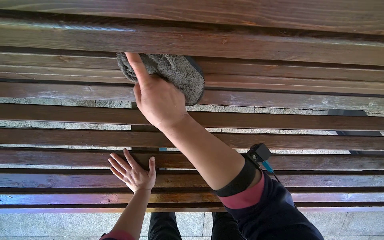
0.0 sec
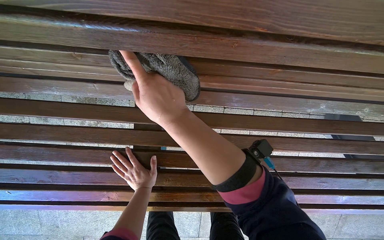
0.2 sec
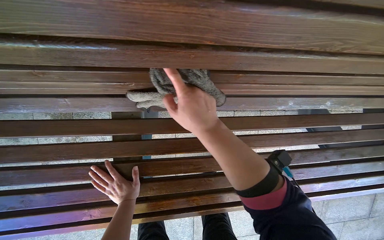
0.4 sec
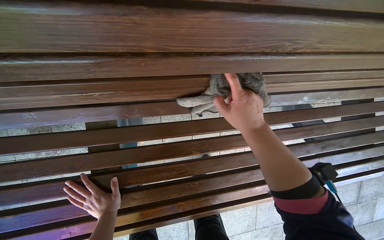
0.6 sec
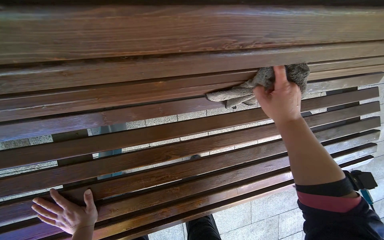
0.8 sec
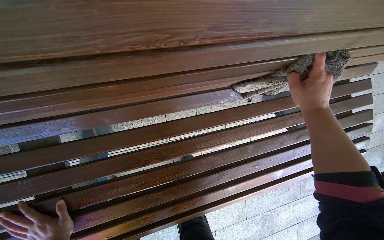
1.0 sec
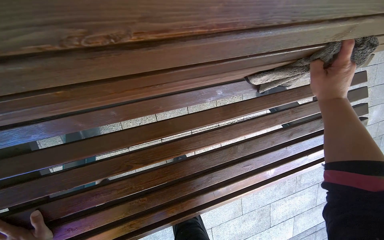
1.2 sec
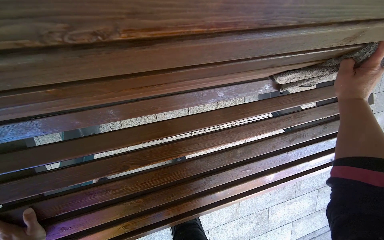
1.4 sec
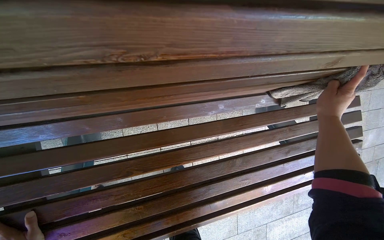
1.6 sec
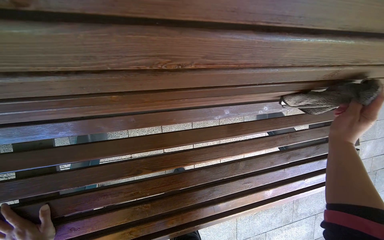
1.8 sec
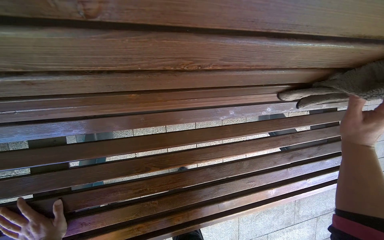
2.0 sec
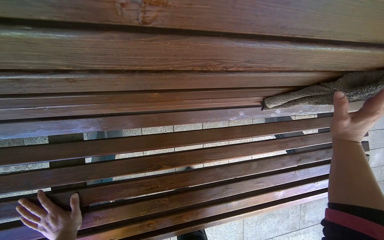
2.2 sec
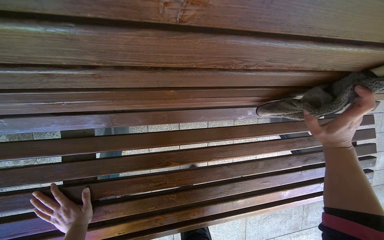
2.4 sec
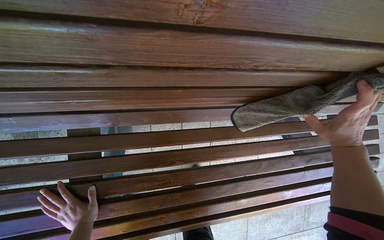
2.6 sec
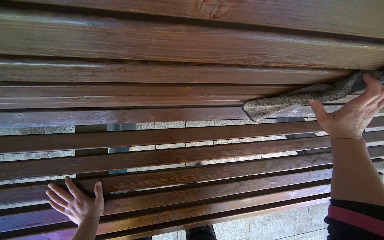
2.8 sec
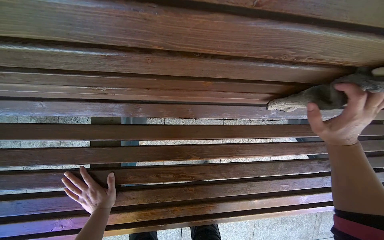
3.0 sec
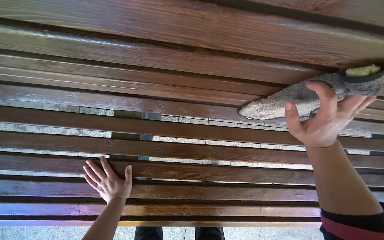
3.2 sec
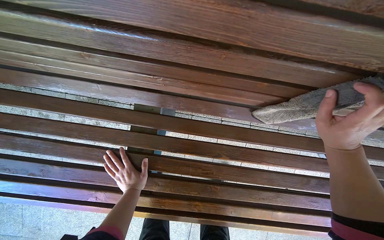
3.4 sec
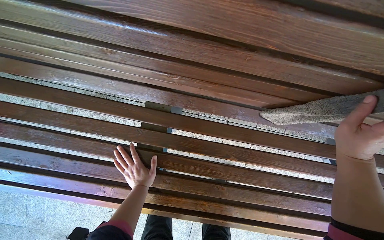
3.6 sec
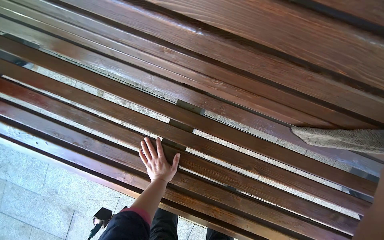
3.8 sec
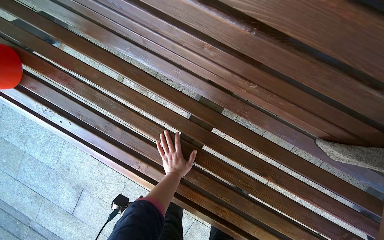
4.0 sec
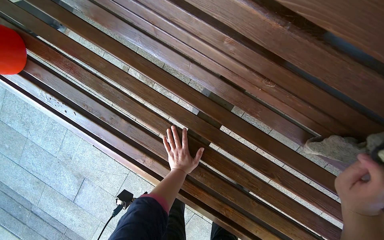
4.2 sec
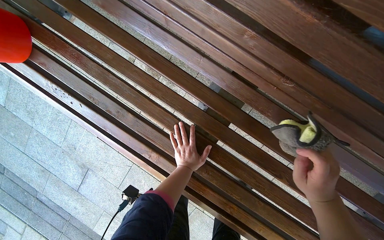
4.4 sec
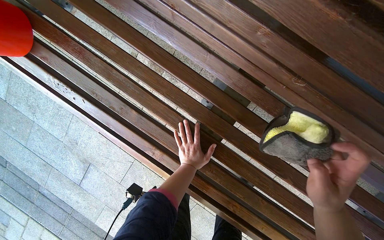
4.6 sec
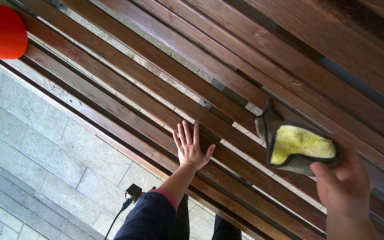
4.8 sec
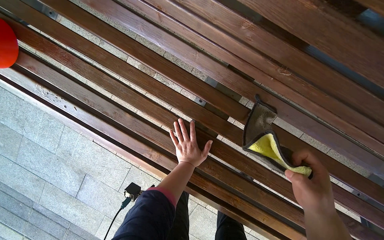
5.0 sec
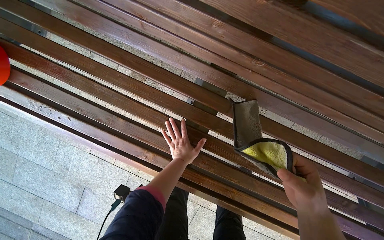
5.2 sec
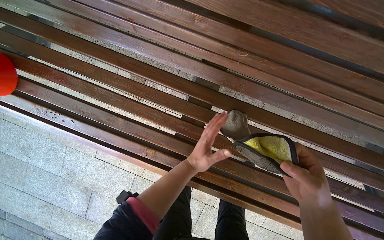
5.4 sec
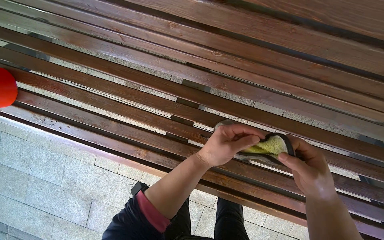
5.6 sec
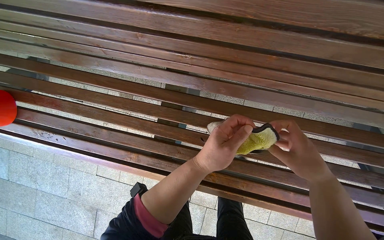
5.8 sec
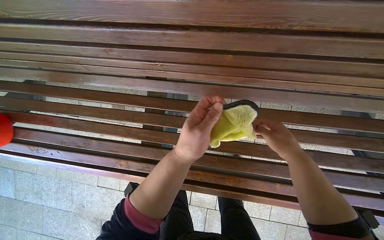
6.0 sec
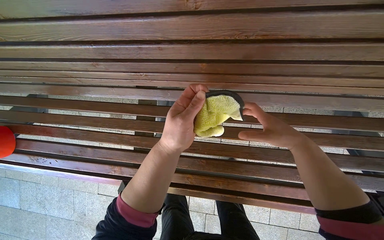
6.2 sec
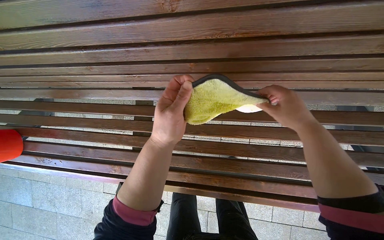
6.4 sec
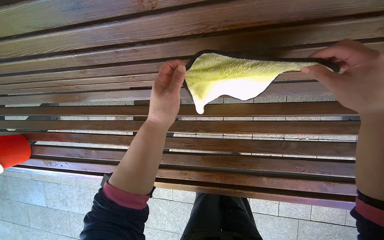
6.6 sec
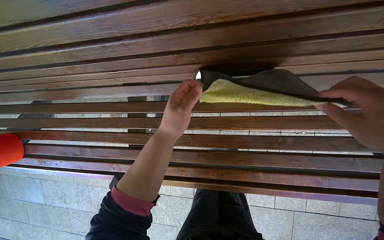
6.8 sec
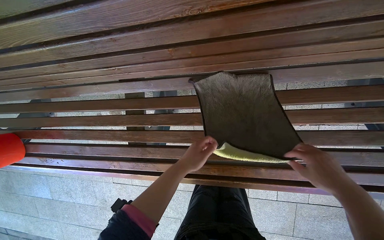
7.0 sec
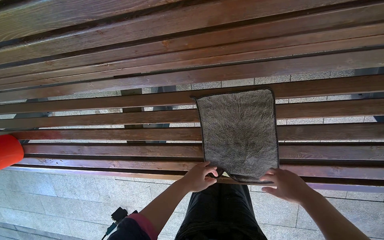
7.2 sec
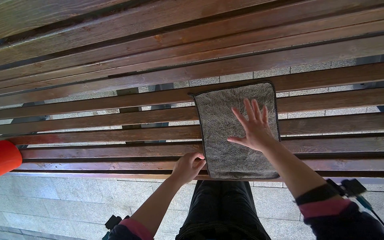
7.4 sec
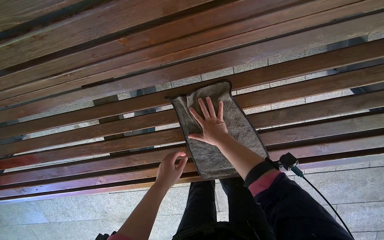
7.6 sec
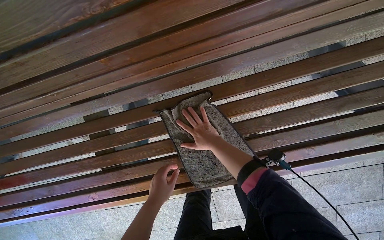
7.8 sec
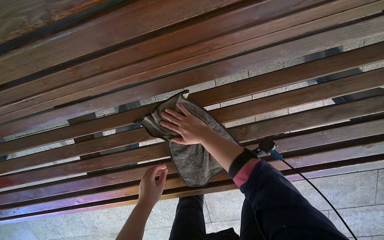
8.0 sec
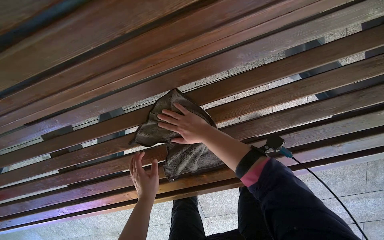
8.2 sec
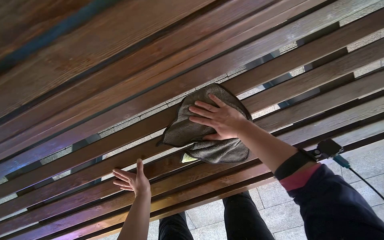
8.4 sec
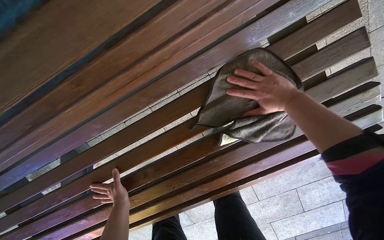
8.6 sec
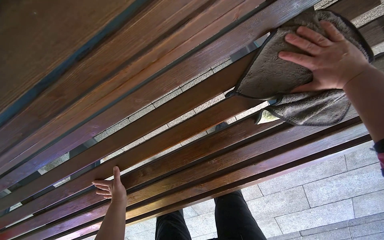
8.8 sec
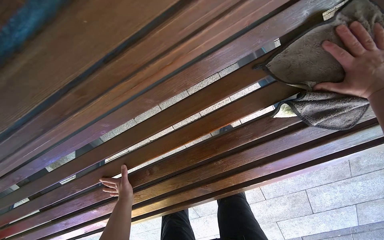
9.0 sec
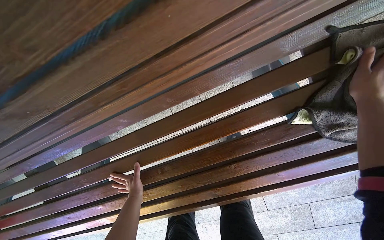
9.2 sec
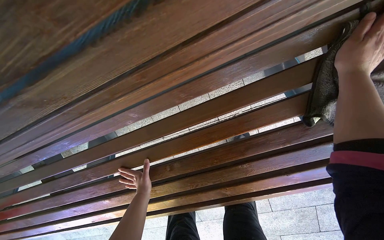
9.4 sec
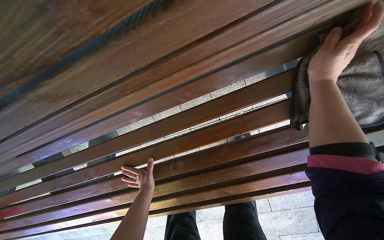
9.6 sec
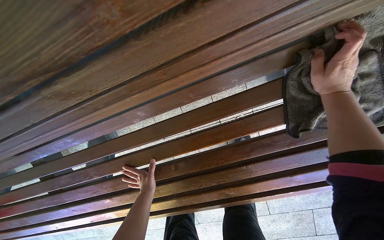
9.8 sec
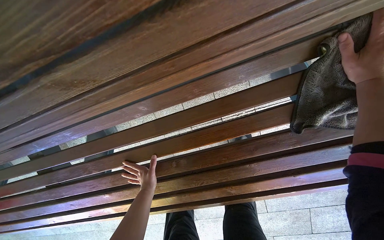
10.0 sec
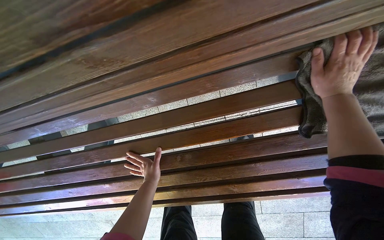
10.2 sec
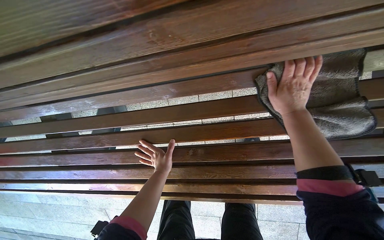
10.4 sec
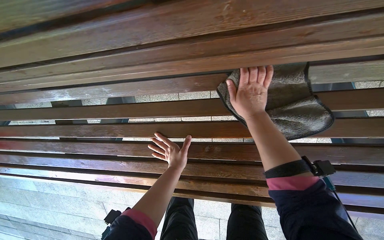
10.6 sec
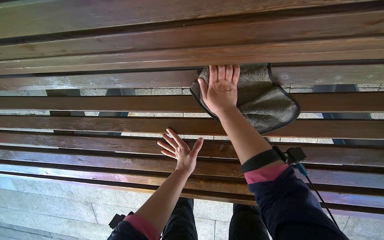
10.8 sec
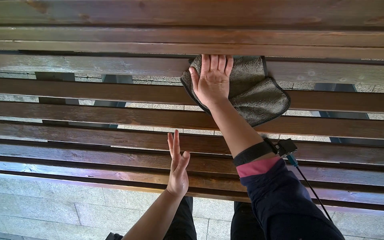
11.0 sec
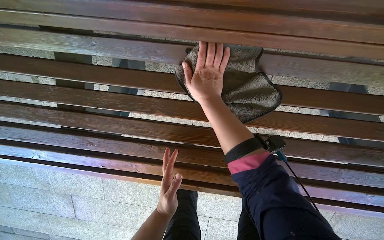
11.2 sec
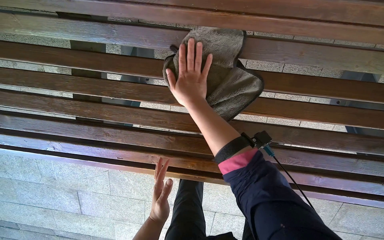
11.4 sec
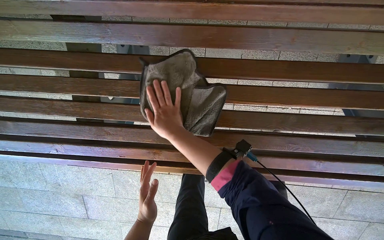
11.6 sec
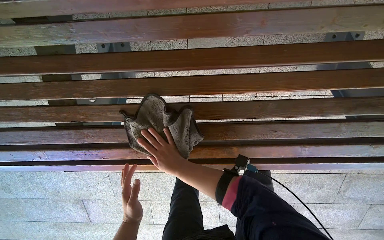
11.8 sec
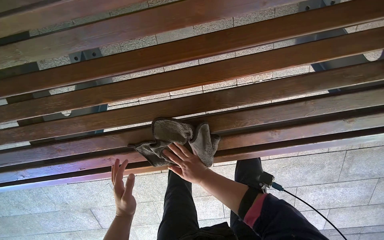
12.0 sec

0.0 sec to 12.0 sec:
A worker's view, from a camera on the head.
Job: wiping surfaces.
The whole recording: Cleaning wooden bench. The worker cleans the wooden bench with a cloth and a bucket of water.
0.0 sec to 1.6 sec: The wearer's head swings about 15 degrees to the right. The right hand travels to the right by some 70 cm.
1.6 sec to 3.0 sec: The right hand travels to the left and nearer to the camera by roughly 25 cm.
3.0 sec to 4.4 sec: The wearer's head swings roughly 35 degrees to the left.
4.4 sec to 6.0 sec: The scene turns about 25 degrees counterclockwise in the picture. The left hand goes roughly 30 cm nearer to the camera.
6.0 sec to 7.6 sec: The left hand is displaced farther from the camera and down the picture by approximately 15 cm.
10.4 sec to 12.0 sec: The right hand shifts about 60 cm to the left and down the picture. Meanwhile the left hand heads to the left and down the picture, covering about 35 cm.

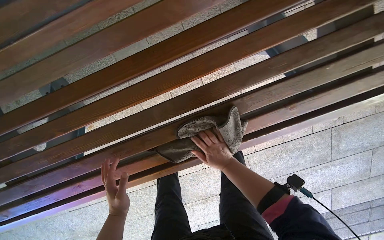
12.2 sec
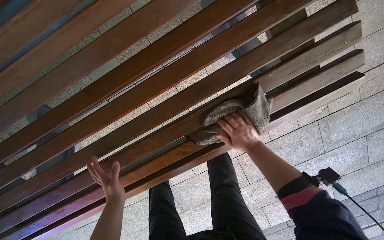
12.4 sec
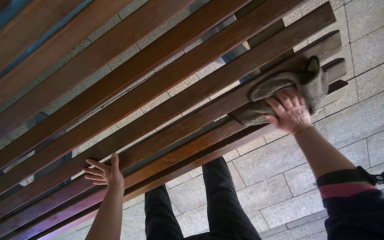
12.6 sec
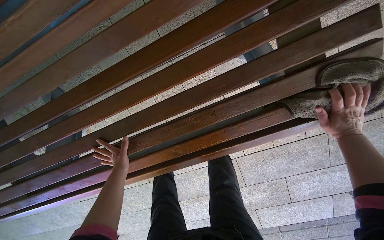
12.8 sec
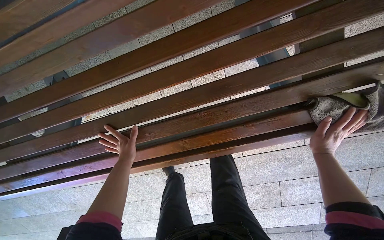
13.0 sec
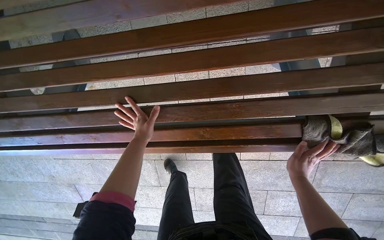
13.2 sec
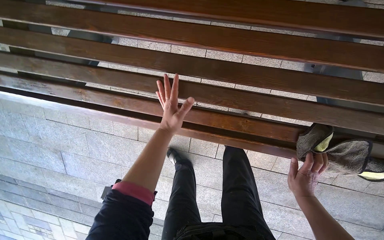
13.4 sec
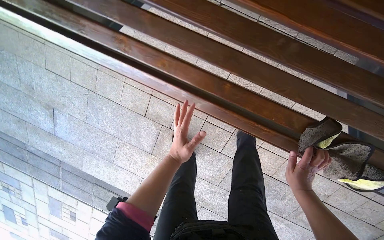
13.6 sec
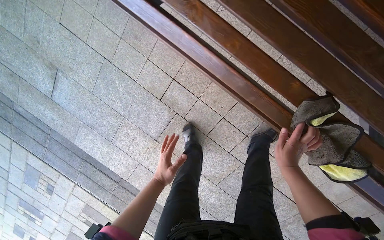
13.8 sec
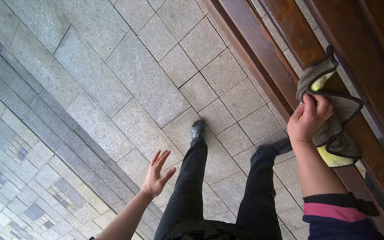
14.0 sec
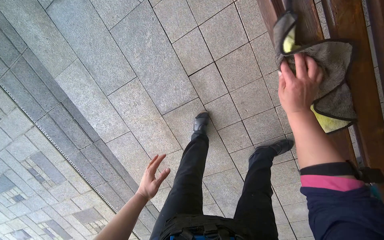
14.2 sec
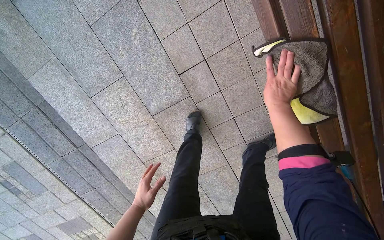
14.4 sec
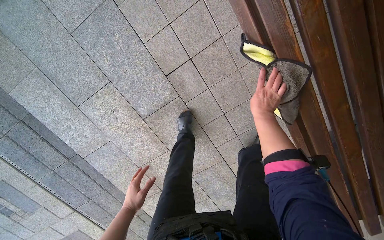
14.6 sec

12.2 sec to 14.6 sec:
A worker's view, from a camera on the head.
Job: wiping surfaces.
The whole recording: Cleaning wooden bench. The worker cleans the wooden bench with a cloth and a bucket of water.
12.2 sec to 13.4 sec: The right hand shifts about 40 cm to the right, while the left hand shifts approximately 30 cm up the picture and to the right.
13.4 sec to 14.6 sec: The camera is carried roughly 60 cm. The camera sweeps to the right, by approximately 25 degrees. The scene rotates clockwise by some 35 degrees.

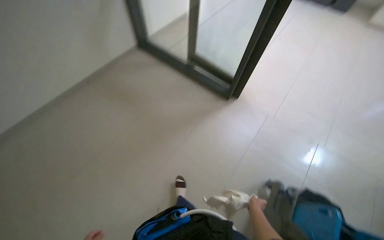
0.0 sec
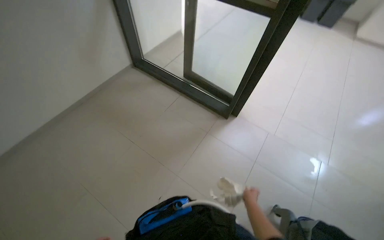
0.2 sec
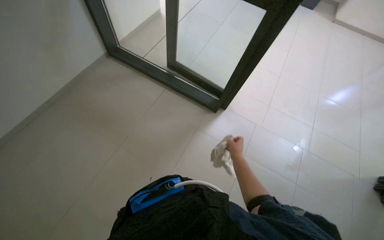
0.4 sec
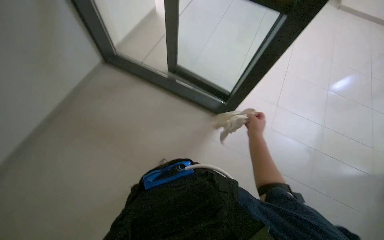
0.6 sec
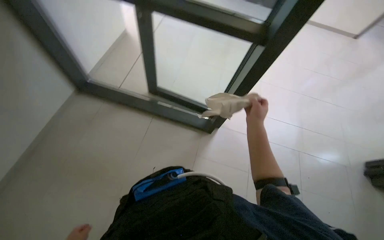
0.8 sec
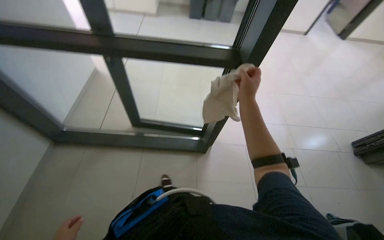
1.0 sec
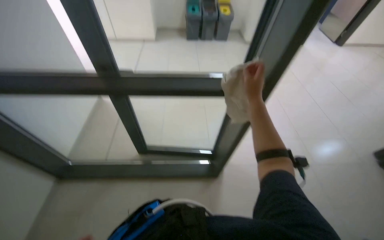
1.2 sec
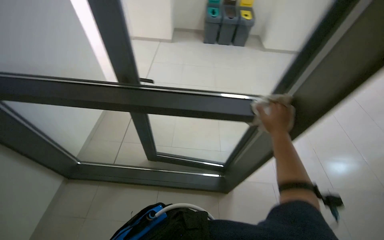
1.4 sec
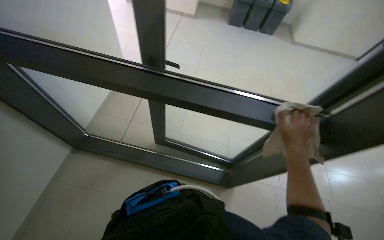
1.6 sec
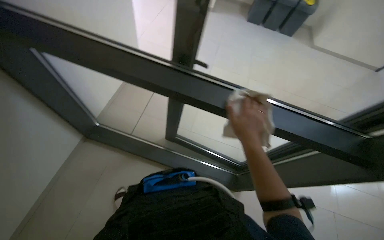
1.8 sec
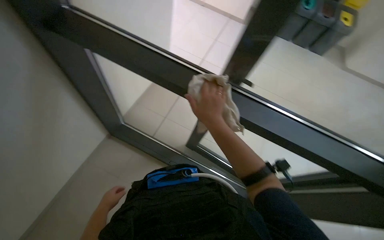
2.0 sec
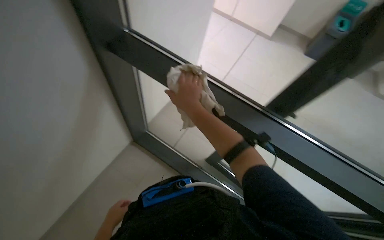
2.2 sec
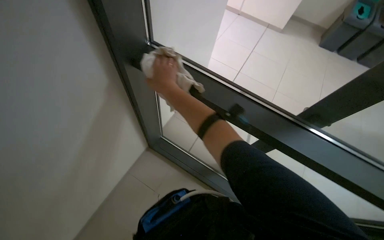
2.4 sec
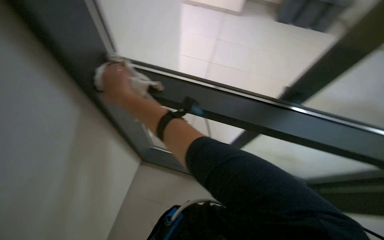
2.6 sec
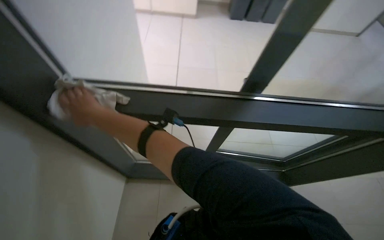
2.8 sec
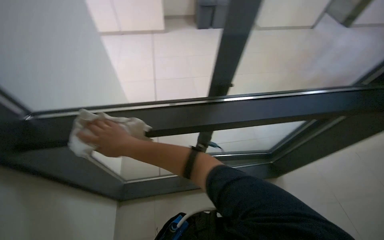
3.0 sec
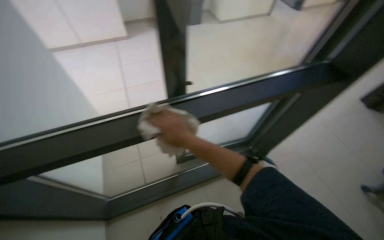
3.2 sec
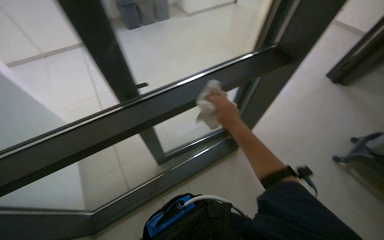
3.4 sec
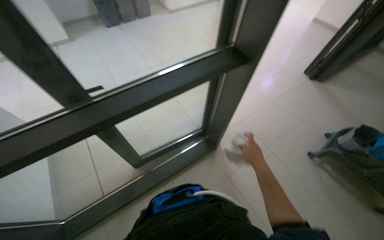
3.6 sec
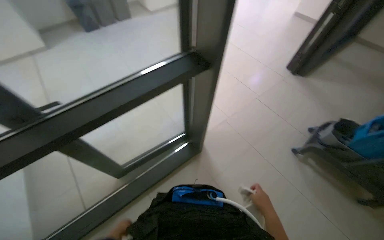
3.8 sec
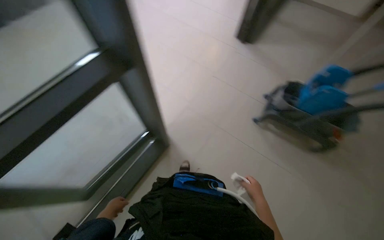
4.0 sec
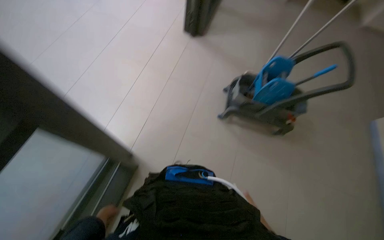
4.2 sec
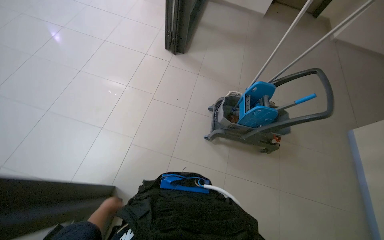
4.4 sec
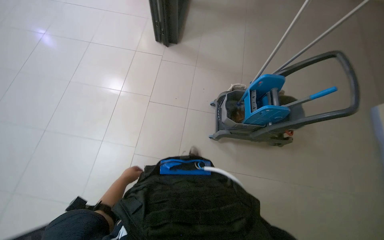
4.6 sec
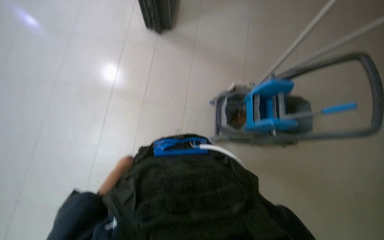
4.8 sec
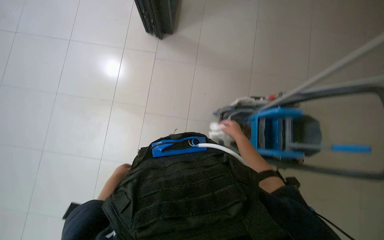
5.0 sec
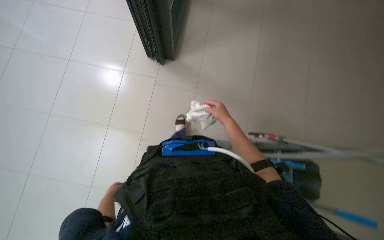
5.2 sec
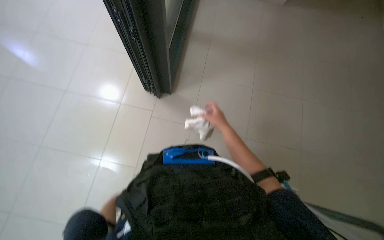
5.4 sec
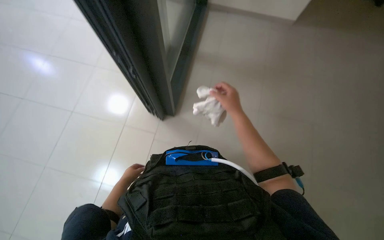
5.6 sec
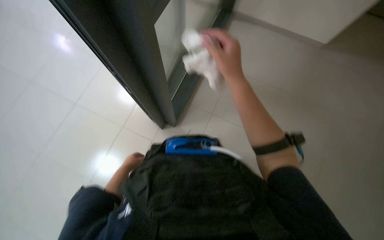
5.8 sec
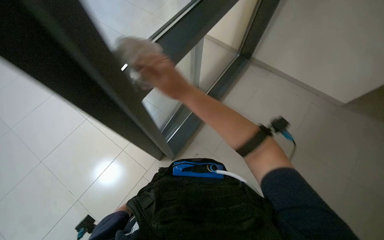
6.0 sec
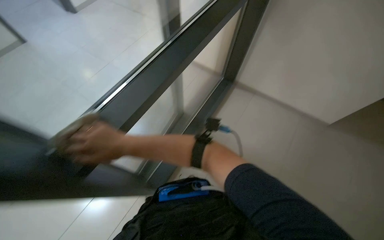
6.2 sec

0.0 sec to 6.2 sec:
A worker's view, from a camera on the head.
Job: cleaning windows.
The whole recording: Wiping glass door. The worker wipes the glass door with a cloth.
1.6 sec to 3.2 sec: The wearer looks roughly 35 degrees further to the right.
3.2 sec to 4.6 sec: The wearer moves approximately 1.5 m. The head turns to the right by approximately 55 degrees. The view tips downward by about 20 degrees.
